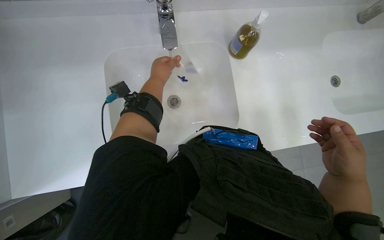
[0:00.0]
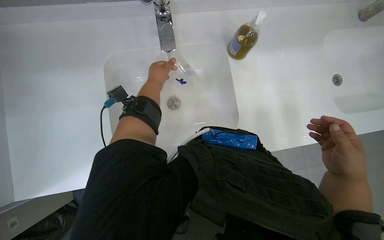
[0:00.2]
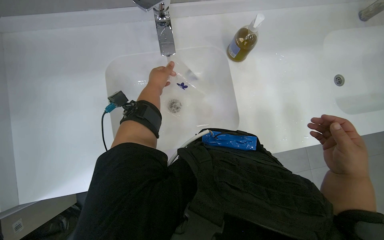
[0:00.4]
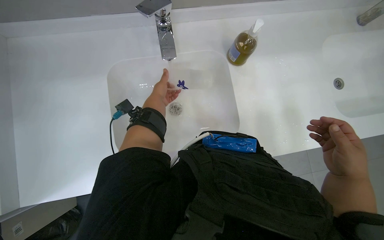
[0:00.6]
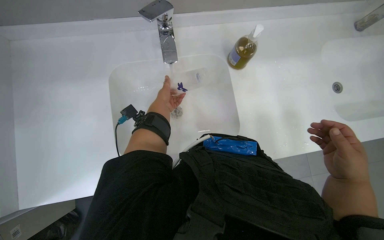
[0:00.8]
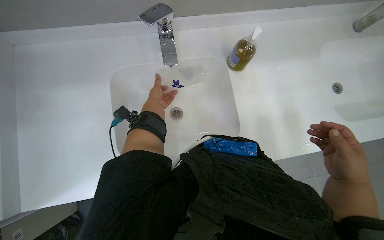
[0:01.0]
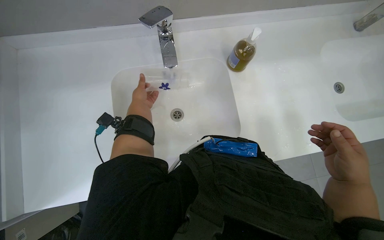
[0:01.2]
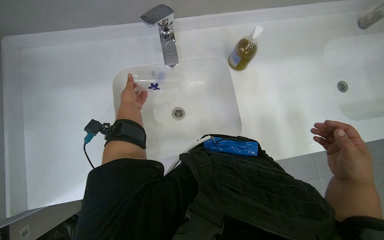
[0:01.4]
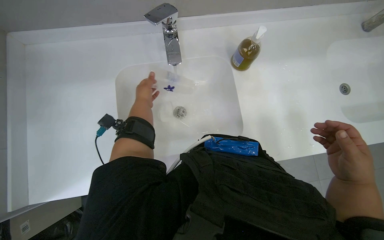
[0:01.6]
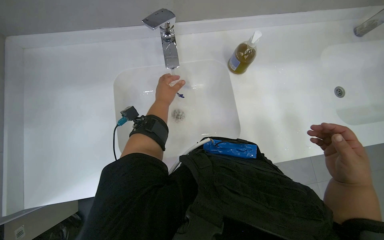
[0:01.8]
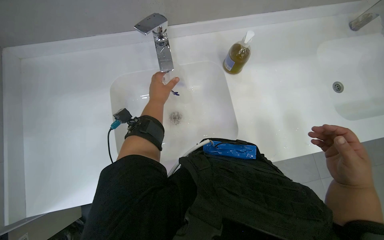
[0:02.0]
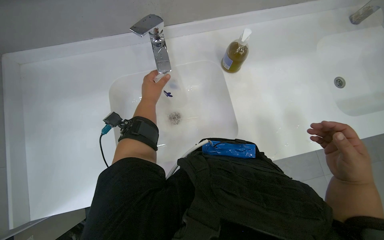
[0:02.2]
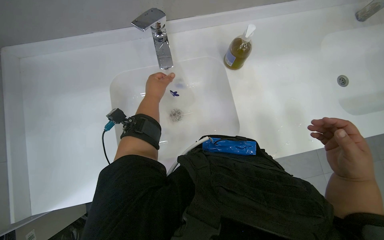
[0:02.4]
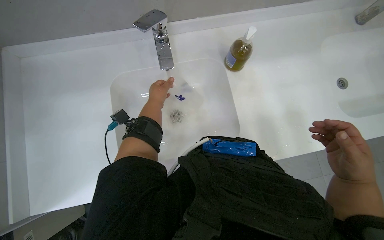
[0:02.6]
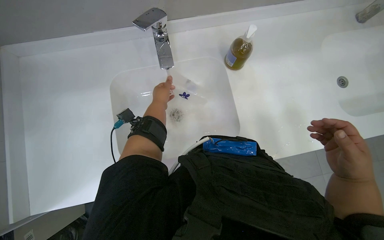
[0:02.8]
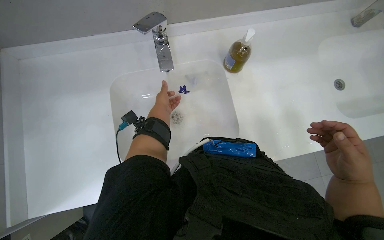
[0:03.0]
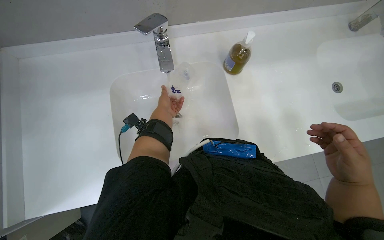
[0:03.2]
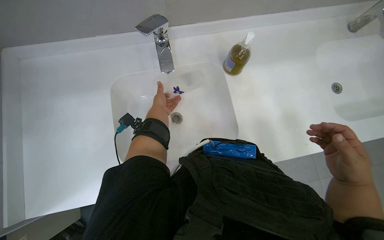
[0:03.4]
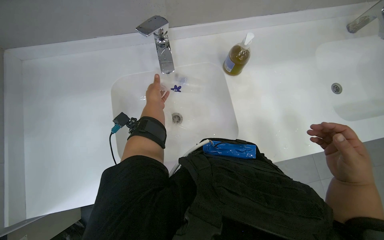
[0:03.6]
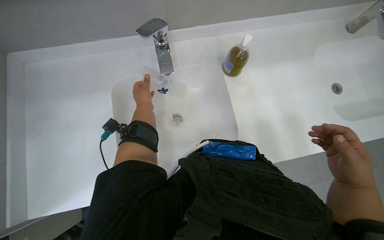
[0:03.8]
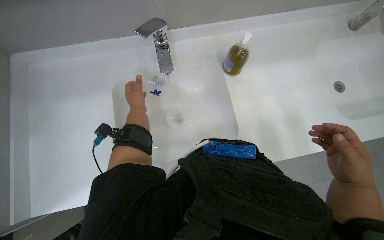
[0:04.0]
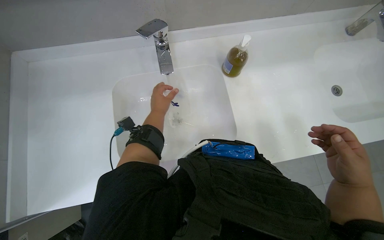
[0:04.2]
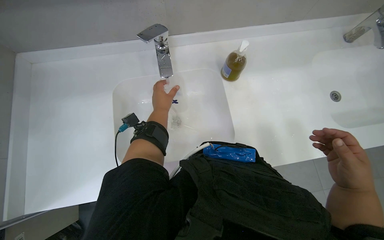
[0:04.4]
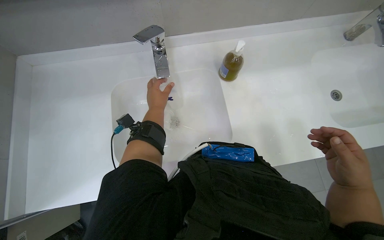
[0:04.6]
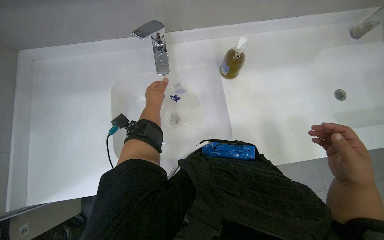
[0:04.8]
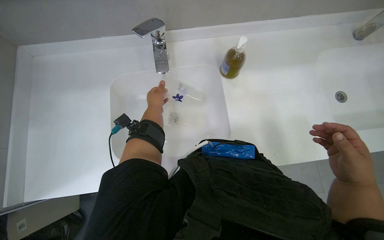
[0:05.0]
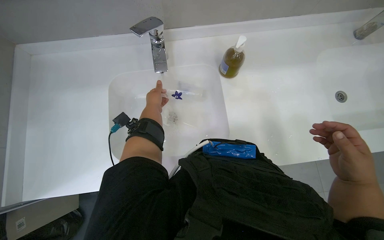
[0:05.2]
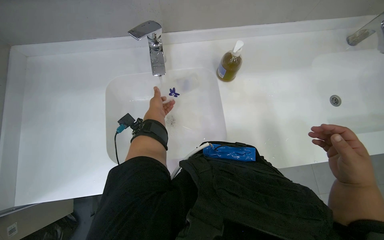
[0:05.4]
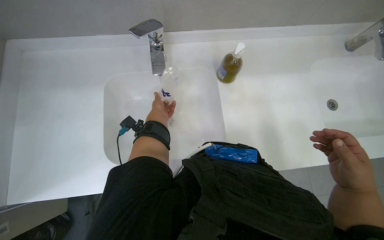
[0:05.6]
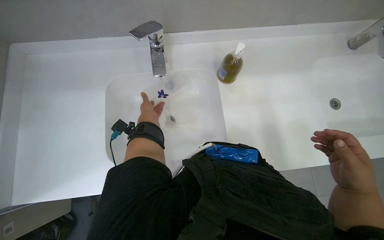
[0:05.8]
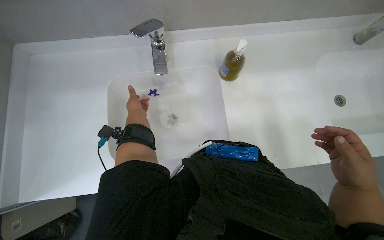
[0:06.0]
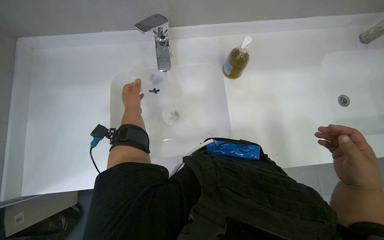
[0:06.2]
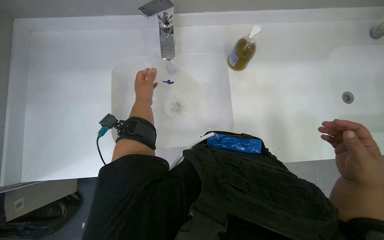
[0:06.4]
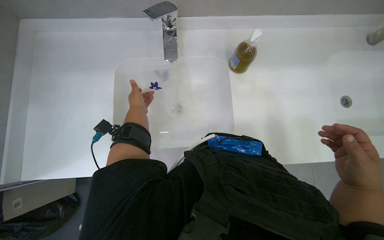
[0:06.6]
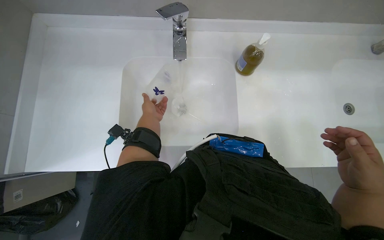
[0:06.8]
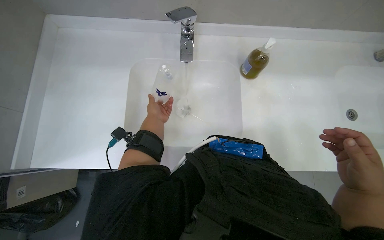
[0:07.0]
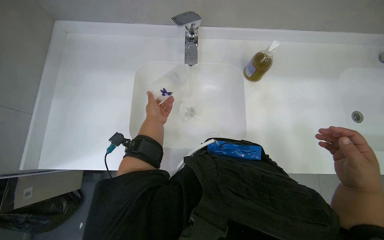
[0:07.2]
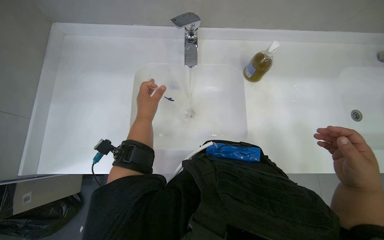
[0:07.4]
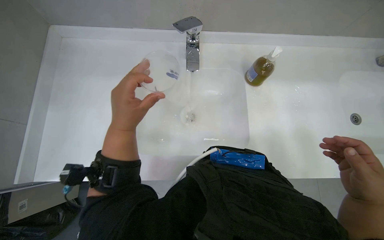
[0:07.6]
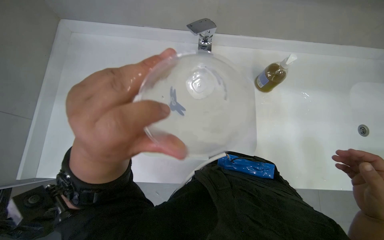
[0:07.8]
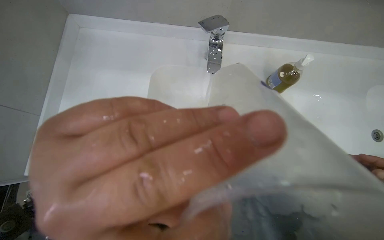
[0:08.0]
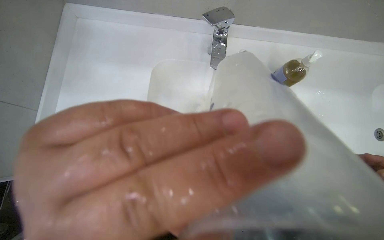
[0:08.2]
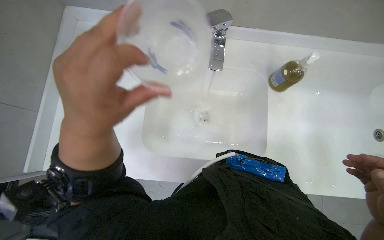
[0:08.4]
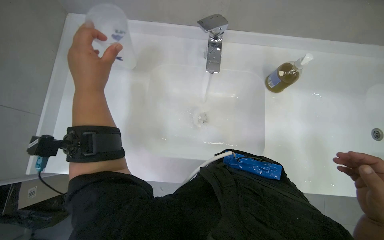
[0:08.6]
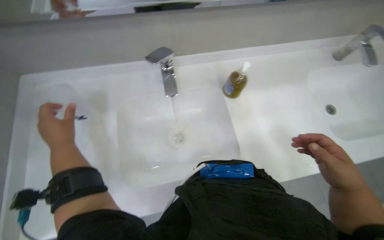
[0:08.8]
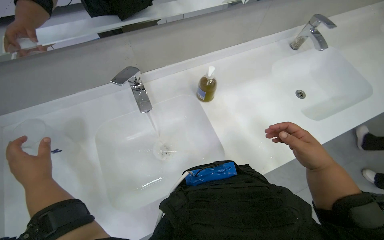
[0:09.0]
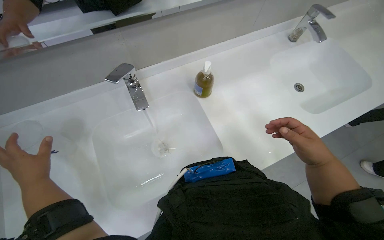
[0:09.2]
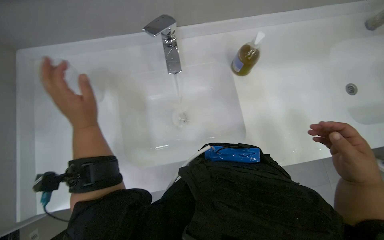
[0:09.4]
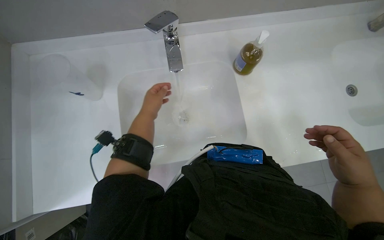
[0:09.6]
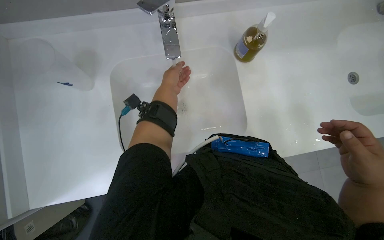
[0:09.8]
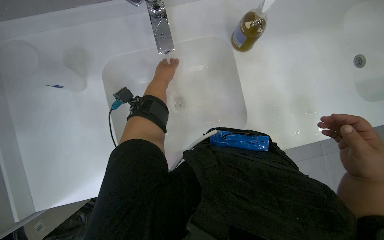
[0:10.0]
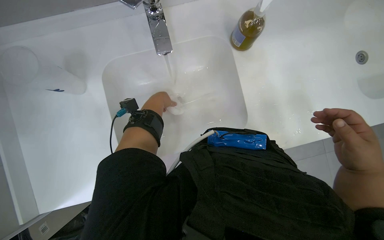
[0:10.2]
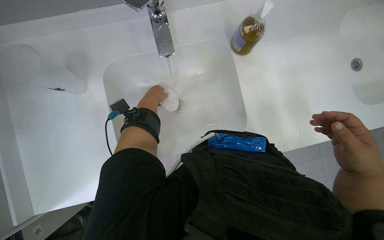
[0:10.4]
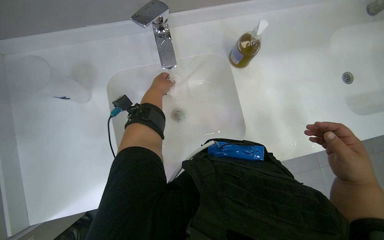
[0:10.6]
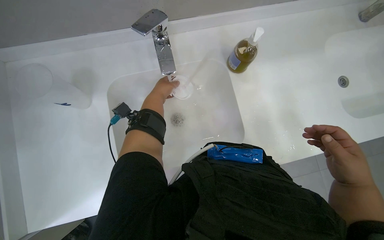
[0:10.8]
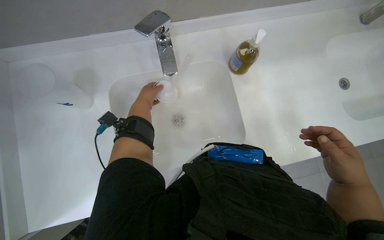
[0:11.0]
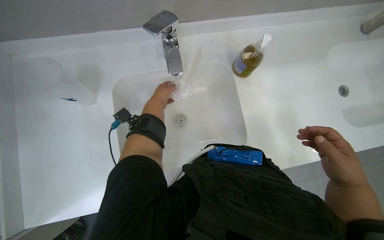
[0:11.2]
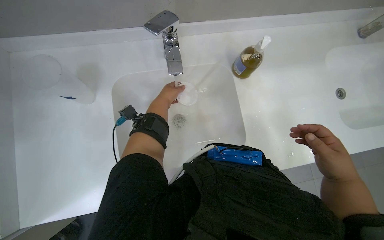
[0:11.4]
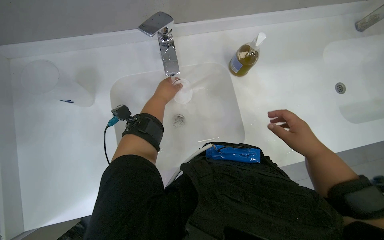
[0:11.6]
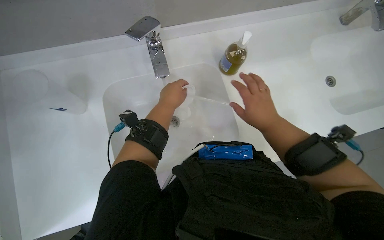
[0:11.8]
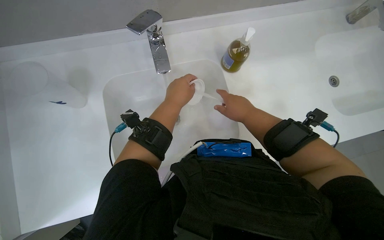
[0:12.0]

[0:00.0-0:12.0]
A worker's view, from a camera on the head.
Job: managing trash.
The whole recording: Cleaning and disposing reusable items. The worker cleans reusable cups and bottles at the sink and then disposes of them into a trash bag.
0:00.0 to 0:01.6: The left hand goes some 10 cm to the left.
0:01.6 to 0:03.0: The left hand travels to the right by some 10 cm.
0:03.0 to 0:04.4: The hands are busy where they are.
0:04.4 to 0:06.0: The left hand travels farther from the camera and to the left by about 15 cm.
0:06.0 to 0:07.6: The left hand heads nearer to the camera, covering some 25 cm.
0:09.0 to 0:10.4: The wearer looks about 20 degrees further downward. The left hand goes approximately 30 cm farther from the camera and to the right.
0:10.4 to 0:12.0: The left hand travels nearer to the camera and to the right by approximately 20 cm. The right hand shifts some 25 cm to the left, up the picture and farther from the camera.

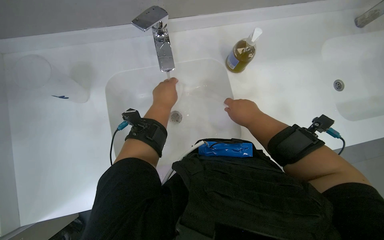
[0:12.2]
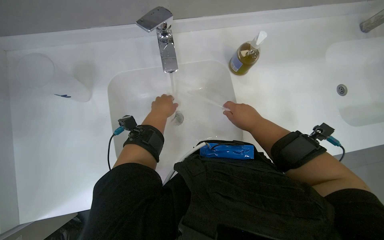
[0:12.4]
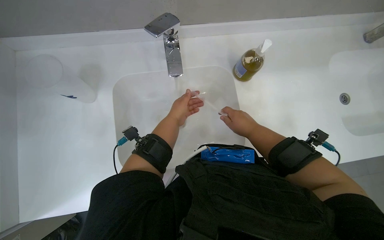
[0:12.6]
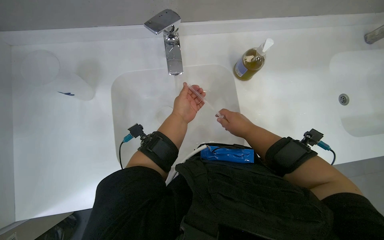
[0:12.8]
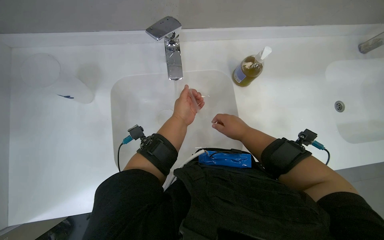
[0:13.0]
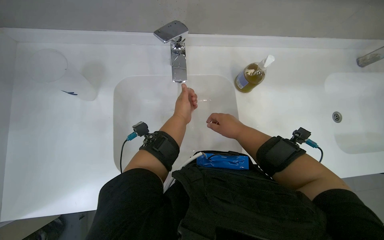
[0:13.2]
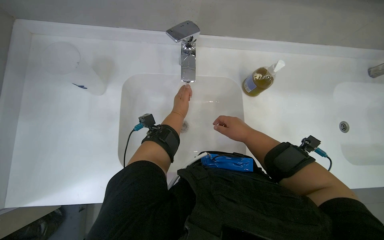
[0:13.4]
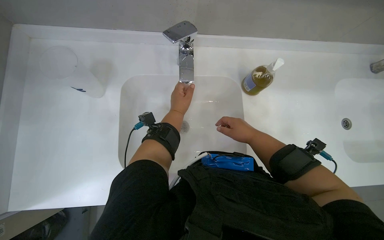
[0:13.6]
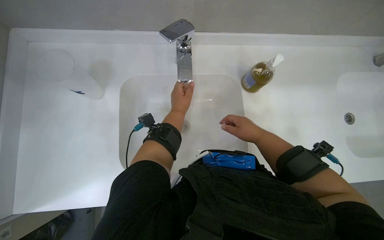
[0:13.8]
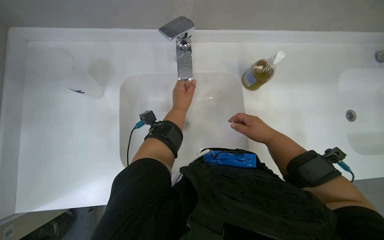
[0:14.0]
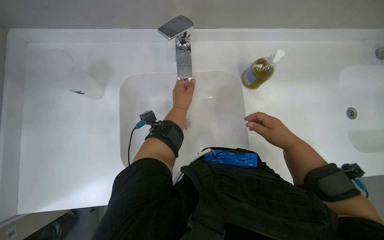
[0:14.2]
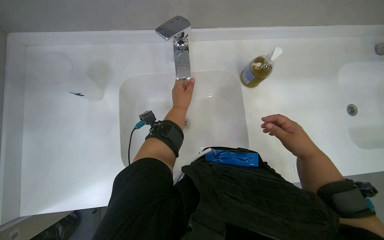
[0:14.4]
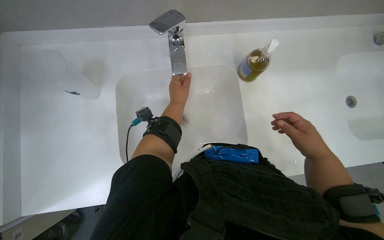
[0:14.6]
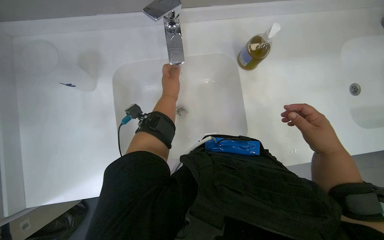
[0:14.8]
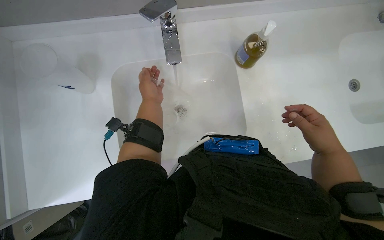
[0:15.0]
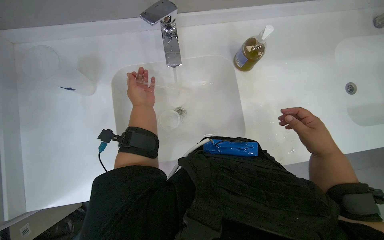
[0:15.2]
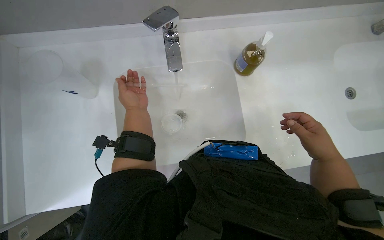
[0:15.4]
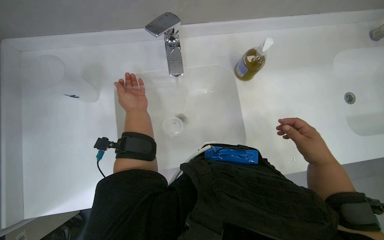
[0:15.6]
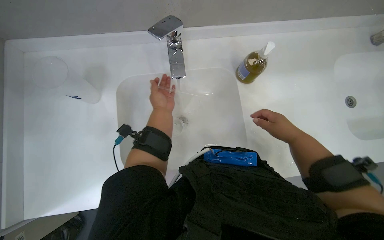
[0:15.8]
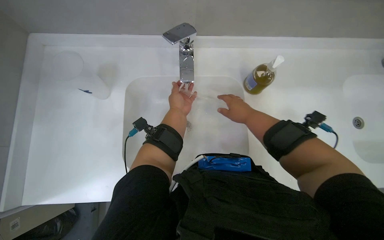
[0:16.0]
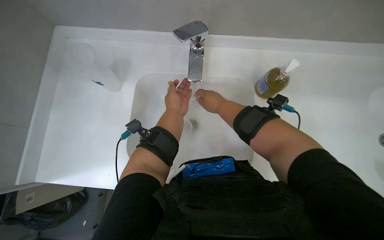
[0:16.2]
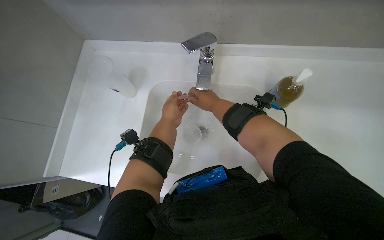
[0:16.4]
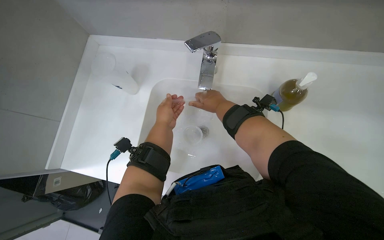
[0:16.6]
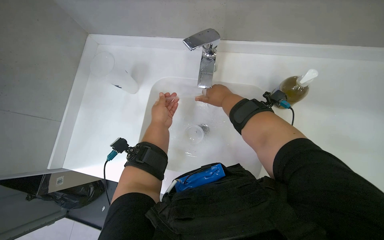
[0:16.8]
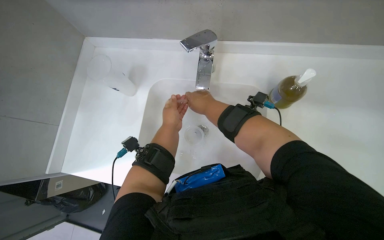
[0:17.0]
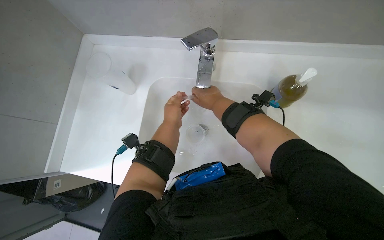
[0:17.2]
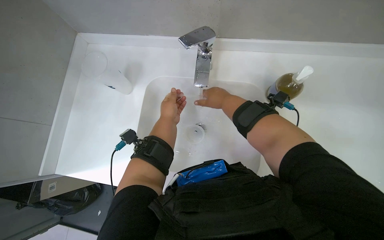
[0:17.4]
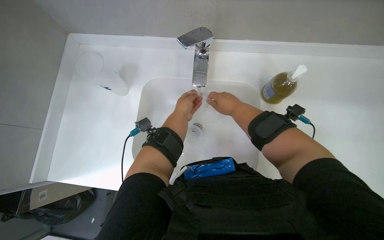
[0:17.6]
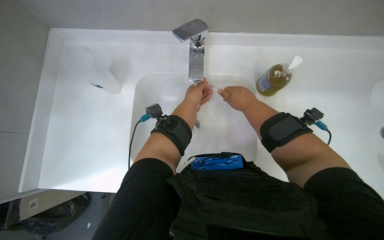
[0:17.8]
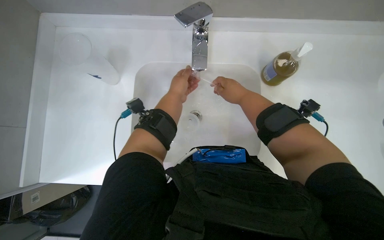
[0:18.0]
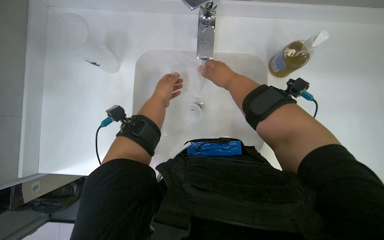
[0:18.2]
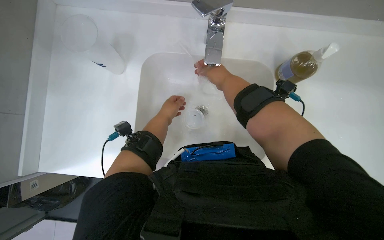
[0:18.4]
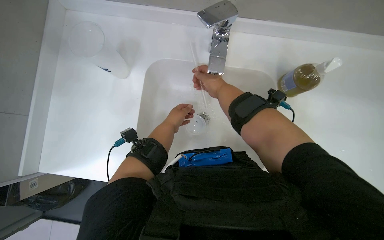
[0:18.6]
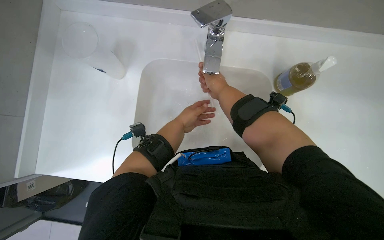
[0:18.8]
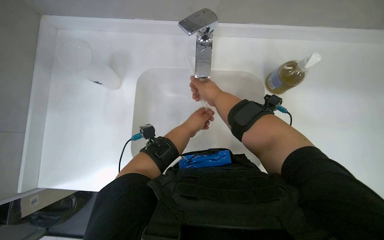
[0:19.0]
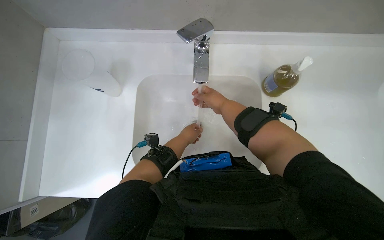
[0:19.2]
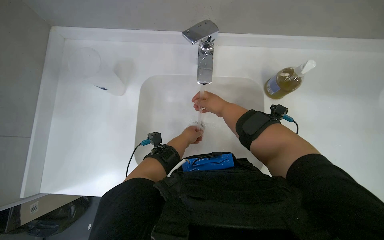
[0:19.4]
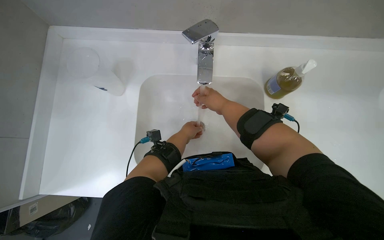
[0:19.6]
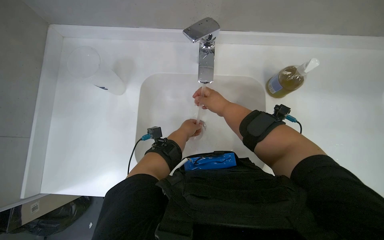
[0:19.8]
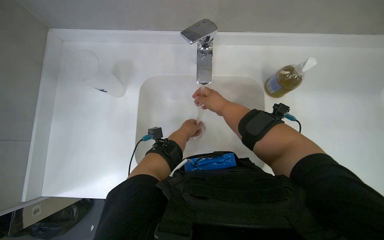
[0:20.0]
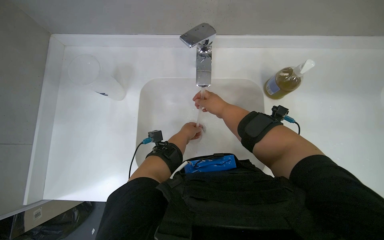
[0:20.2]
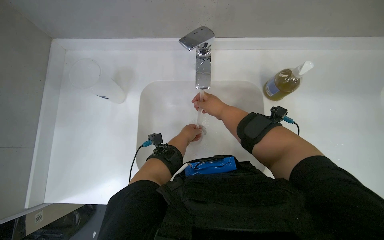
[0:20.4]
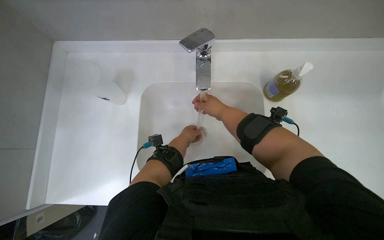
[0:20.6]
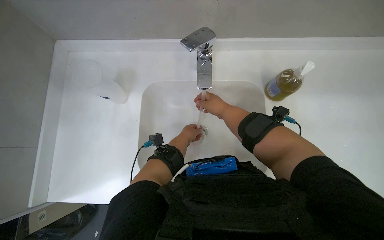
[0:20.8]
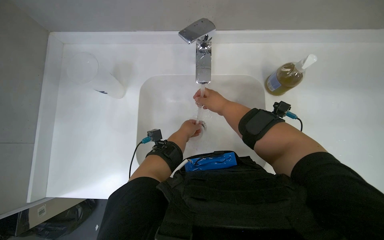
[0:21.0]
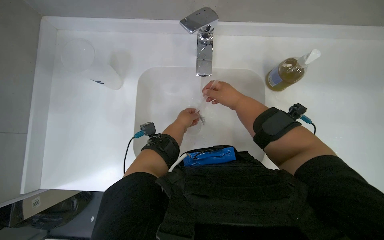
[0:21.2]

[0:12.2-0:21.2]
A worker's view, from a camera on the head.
Job: managing trash.
The whole recording: Cleaning and disposing reusable items. The worker cleans reusable cups and bottles at the sink and then disposes of them into a trash bag.
0:12.2 to 0:13.8: The hands stay close to where they were, moving slightly.
0:13.8 to 0:15.2: The right hand goes approximately 15 cm to the right.
0:15.2 to 0:16.6: The head turns to the left by some 25 degrees. The right hand shifts about 40 cm to the left and up the picture.
0:19.8 to 0:21.2: The hands are busy where they are.
